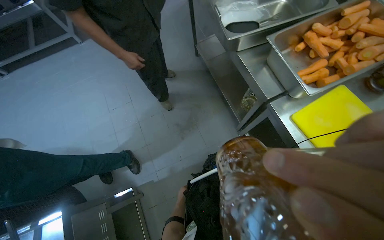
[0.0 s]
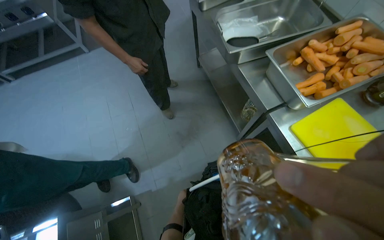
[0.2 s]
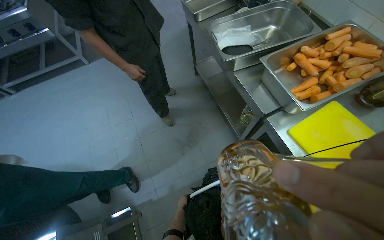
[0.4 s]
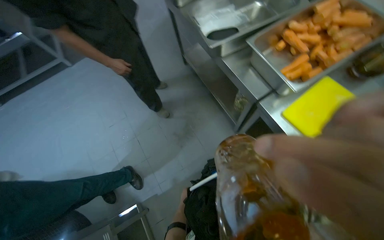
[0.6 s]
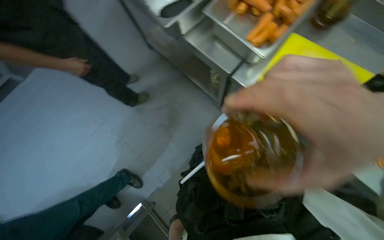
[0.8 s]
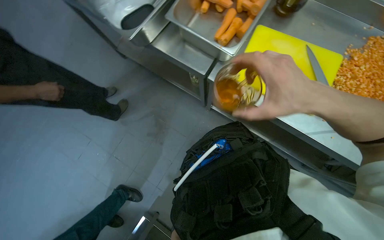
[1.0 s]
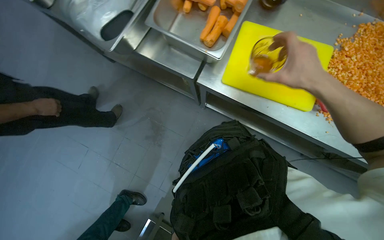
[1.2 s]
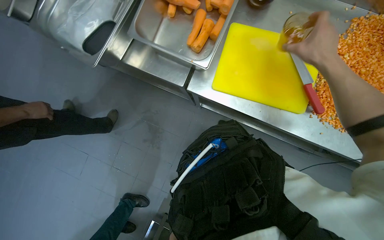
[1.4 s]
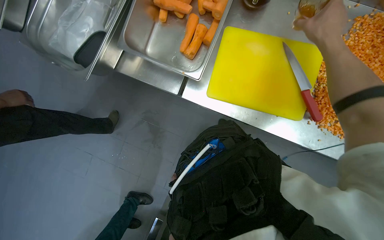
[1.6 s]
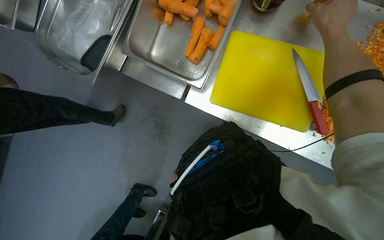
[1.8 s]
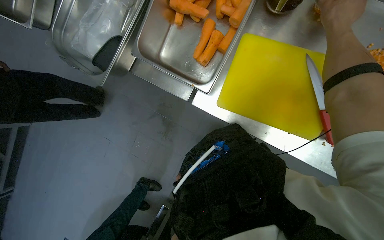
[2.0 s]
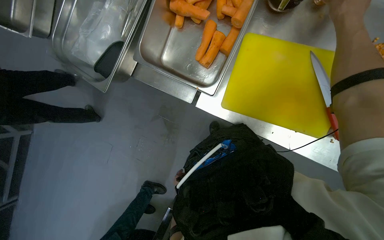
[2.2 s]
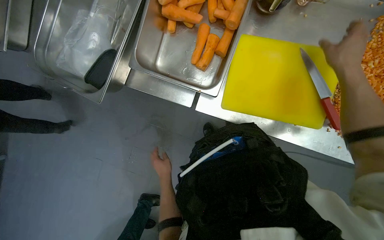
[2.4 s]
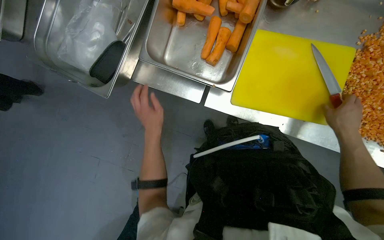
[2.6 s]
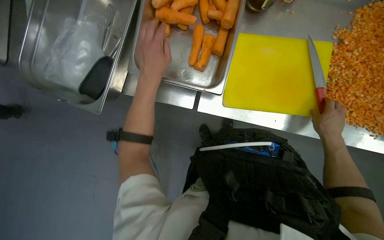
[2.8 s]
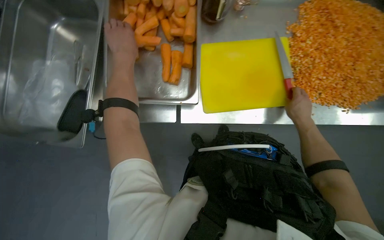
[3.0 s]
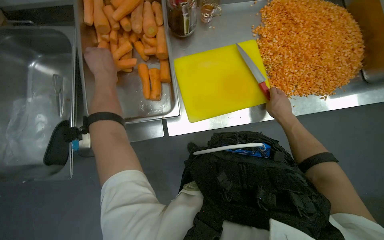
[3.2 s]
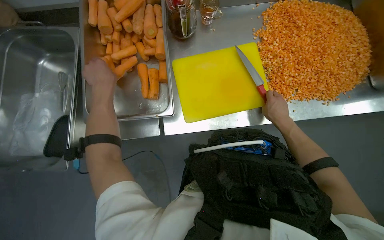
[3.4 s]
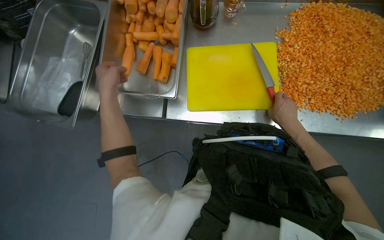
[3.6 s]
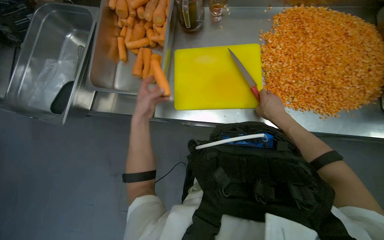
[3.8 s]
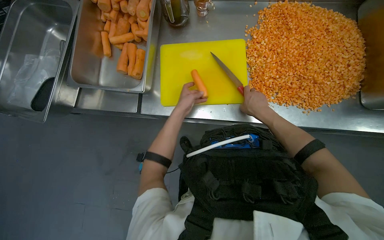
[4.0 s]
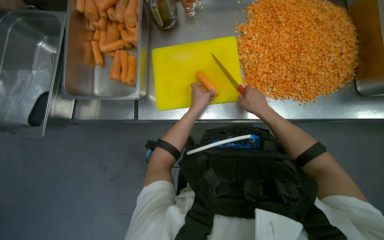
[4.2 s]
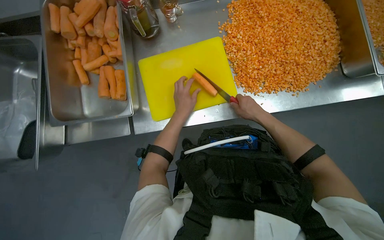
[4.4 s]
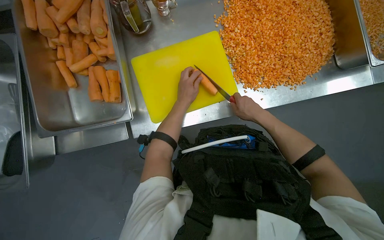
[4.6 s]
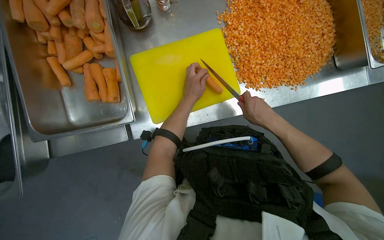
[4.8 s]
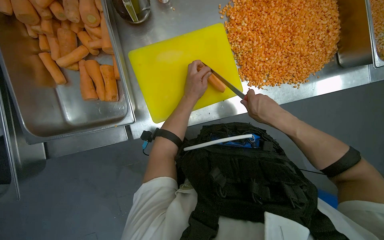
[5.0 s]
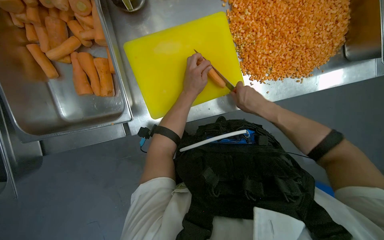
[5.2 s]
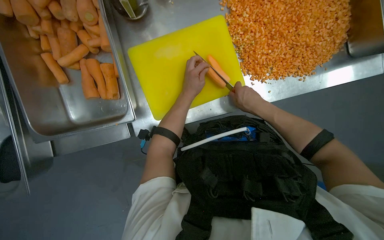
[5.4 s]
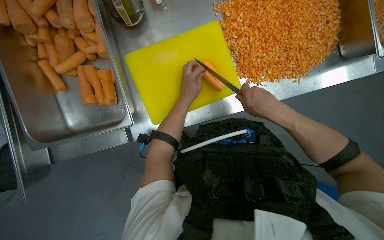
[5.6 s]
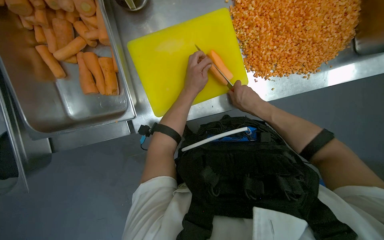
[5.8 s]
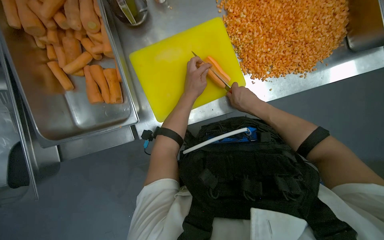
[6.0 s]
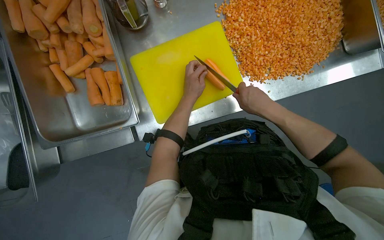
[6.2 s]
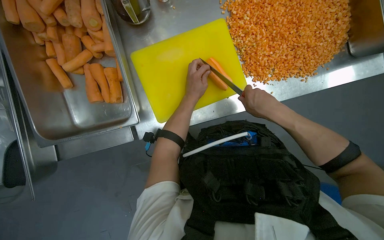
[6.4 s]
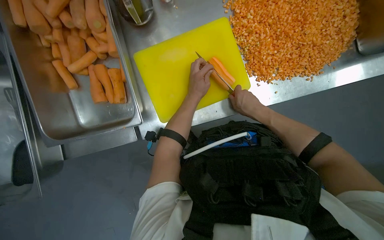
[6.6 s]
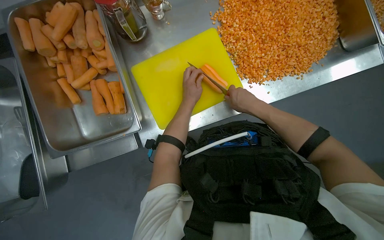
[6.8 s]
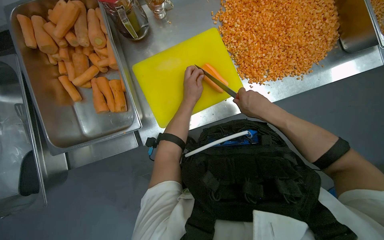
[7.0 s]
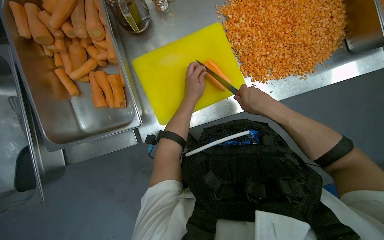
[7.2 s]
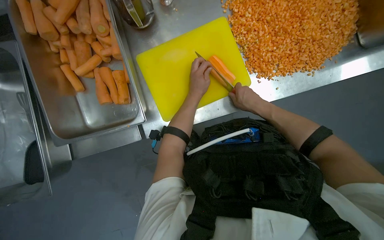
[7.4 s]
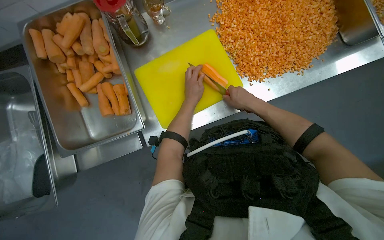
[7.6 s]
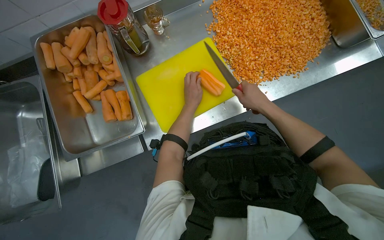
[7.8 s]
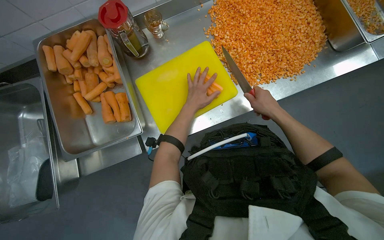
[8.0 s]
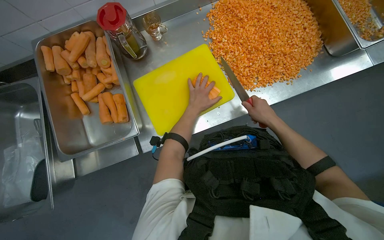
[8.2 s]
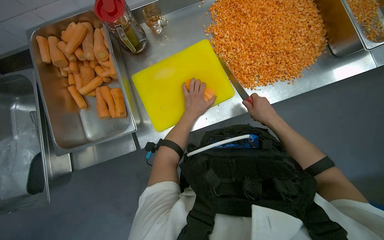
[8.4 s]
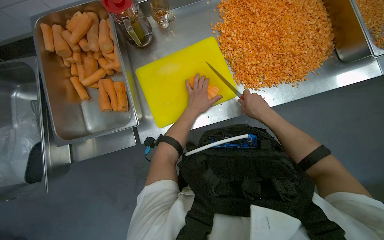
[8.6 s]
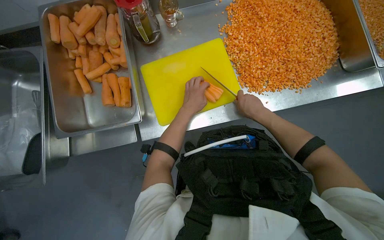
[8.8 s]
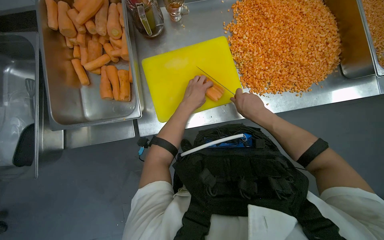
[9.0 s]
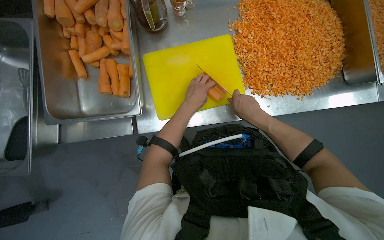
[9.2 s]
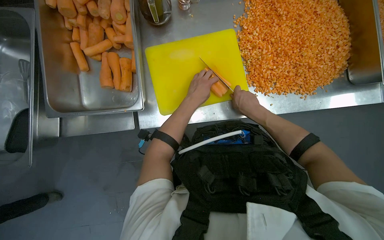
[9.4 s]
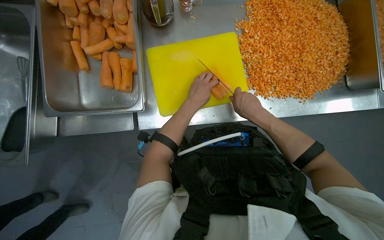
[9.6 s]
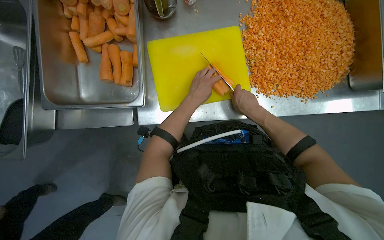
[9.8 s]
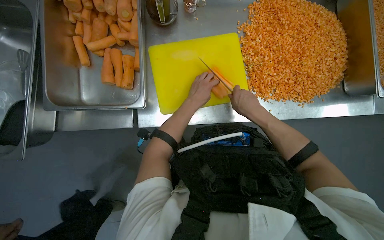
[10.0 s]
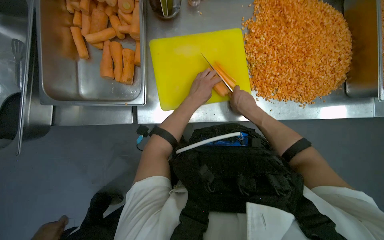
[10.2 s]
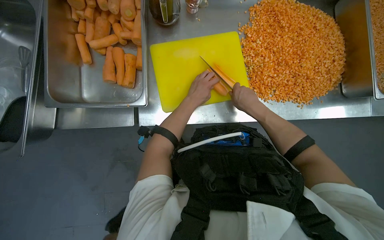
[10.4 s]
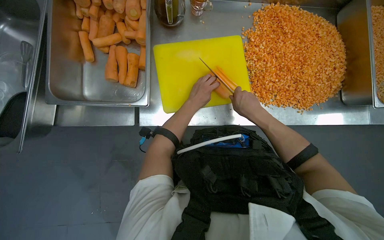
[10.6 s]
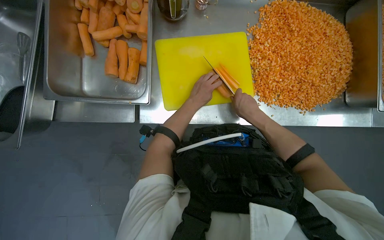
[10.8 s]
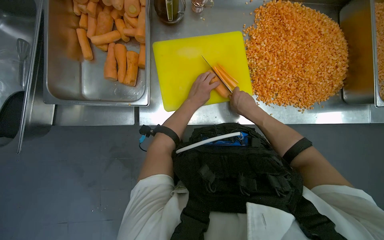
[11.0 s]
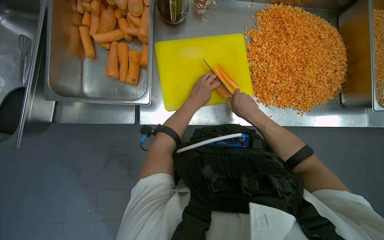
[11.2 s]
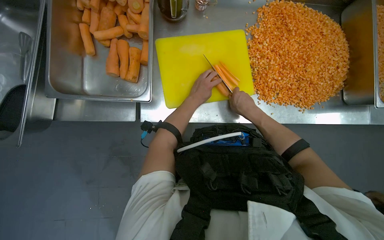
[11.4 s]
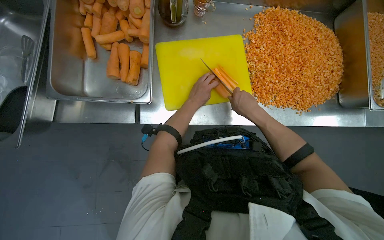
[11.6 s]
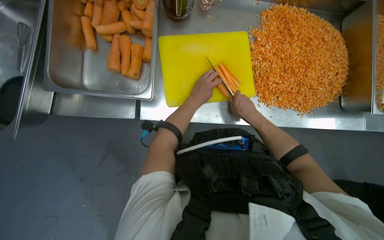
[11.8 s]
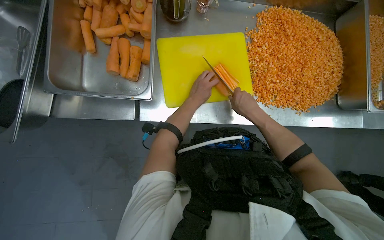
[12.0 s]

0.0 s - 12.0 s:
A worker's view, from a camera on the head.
Job: preparing food.
The whole recording: Dicing carrots on cutting board. The worker dices carrots on a yellow cutting board and scrapes them into a metal tray.
0.0 s - 1.6 s: The wearer's head swings roughly 45 degrees to the right.
1.6 s - 3.0 s: The right hand is displaced down the picture by some 30 cm.
3.0 s - 4.4 s: The left hand goes some 40 cm to the right and down the picture.
4.4 s - 6.0 s: The hands work in one place, with small movements.
6.0 s - 7.6 s: The hands work in one place, with small movements.
9.0 s - 12.0 s: The hands work in one place, with small movements.

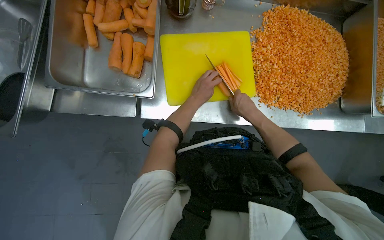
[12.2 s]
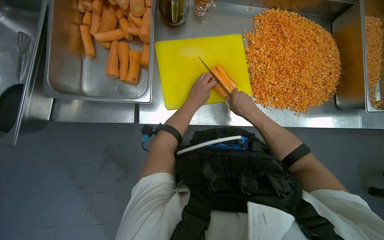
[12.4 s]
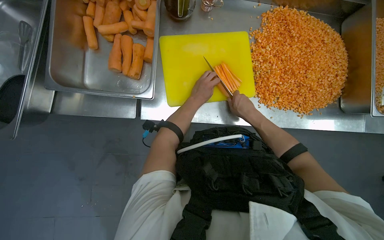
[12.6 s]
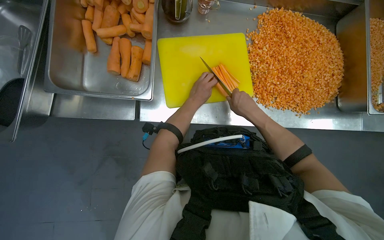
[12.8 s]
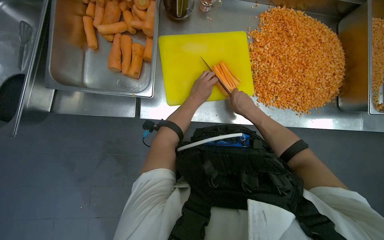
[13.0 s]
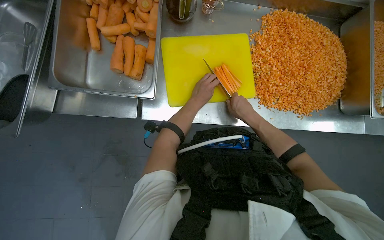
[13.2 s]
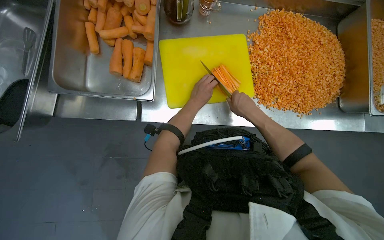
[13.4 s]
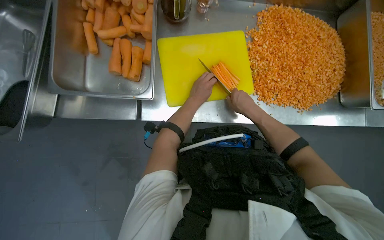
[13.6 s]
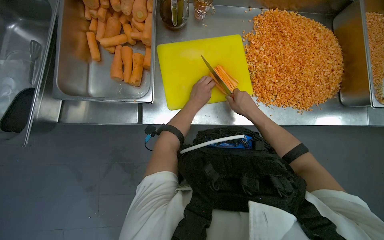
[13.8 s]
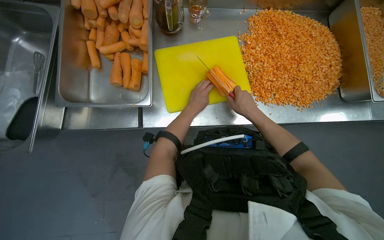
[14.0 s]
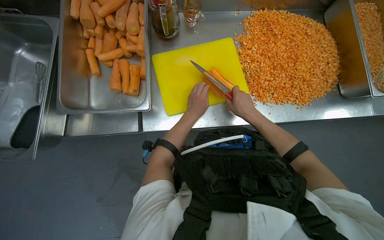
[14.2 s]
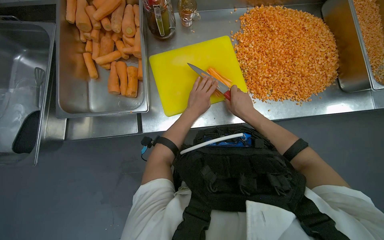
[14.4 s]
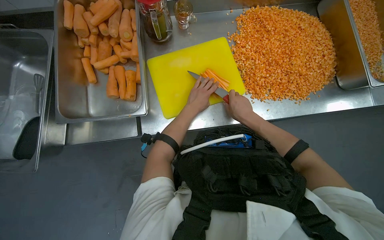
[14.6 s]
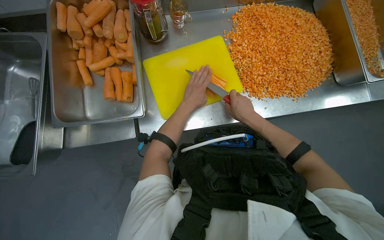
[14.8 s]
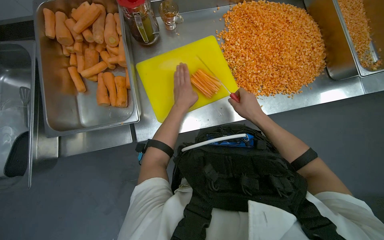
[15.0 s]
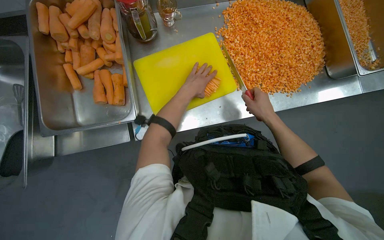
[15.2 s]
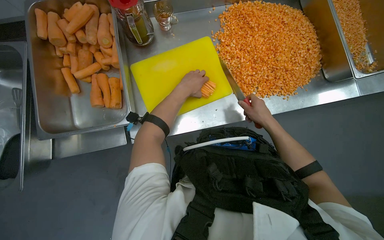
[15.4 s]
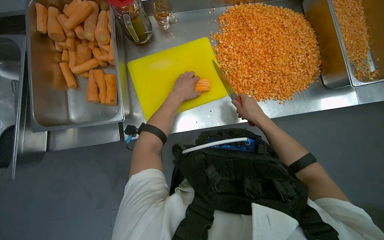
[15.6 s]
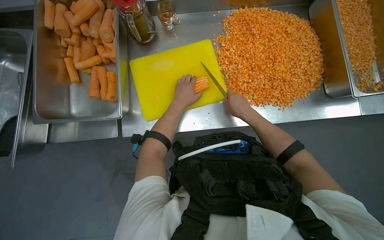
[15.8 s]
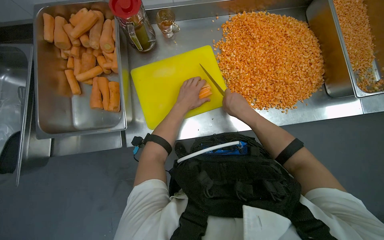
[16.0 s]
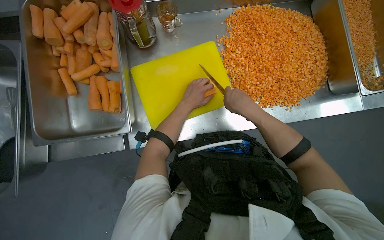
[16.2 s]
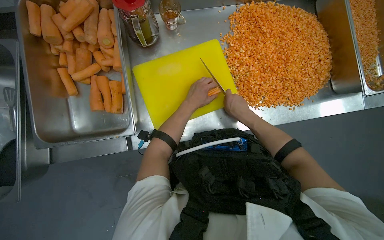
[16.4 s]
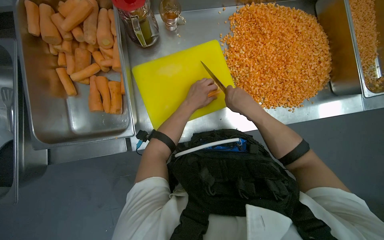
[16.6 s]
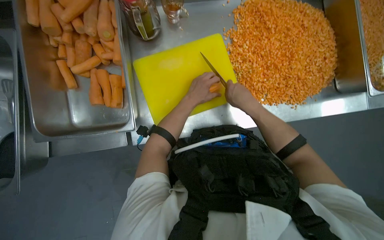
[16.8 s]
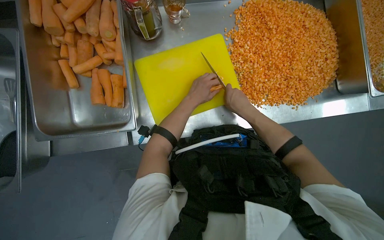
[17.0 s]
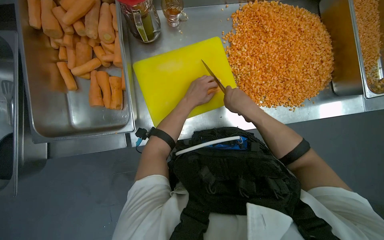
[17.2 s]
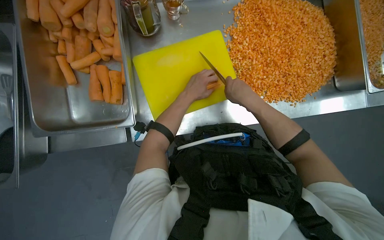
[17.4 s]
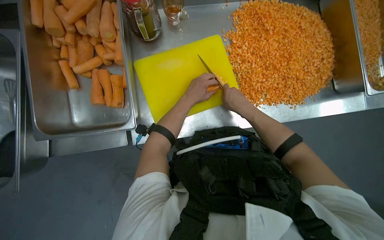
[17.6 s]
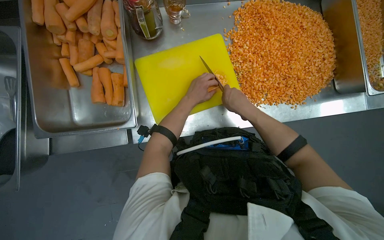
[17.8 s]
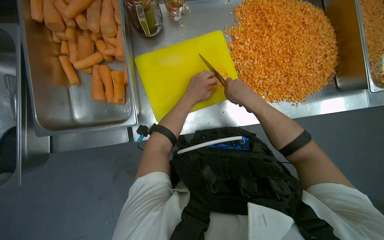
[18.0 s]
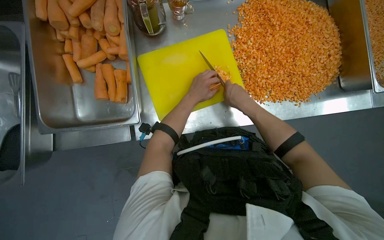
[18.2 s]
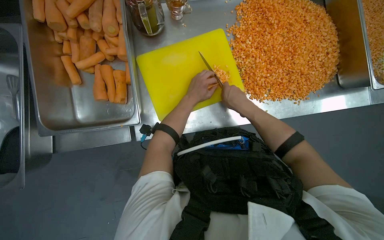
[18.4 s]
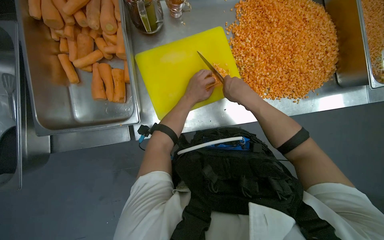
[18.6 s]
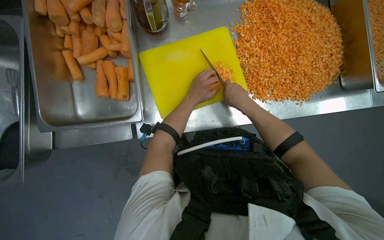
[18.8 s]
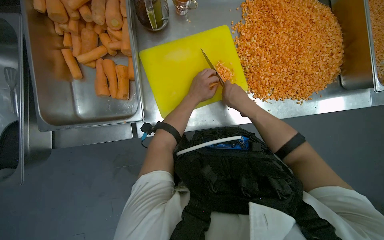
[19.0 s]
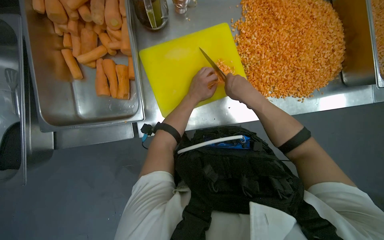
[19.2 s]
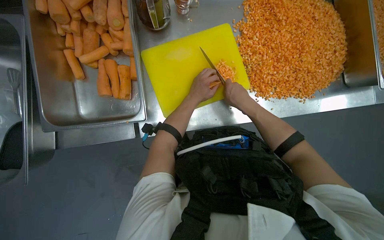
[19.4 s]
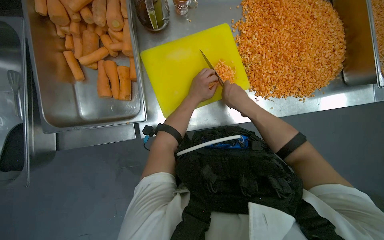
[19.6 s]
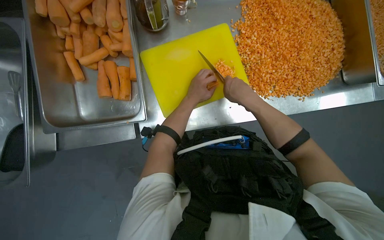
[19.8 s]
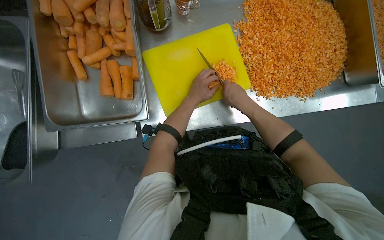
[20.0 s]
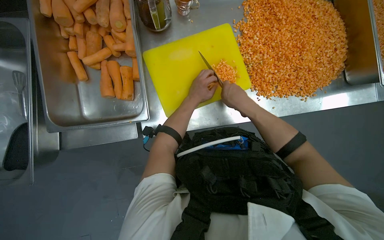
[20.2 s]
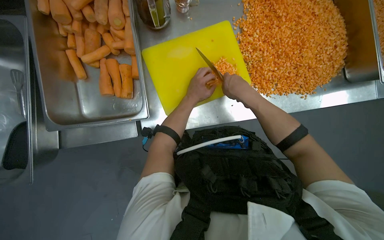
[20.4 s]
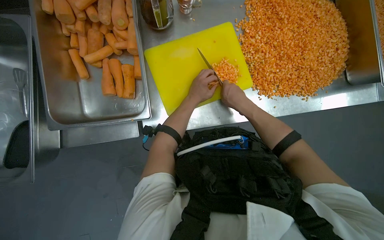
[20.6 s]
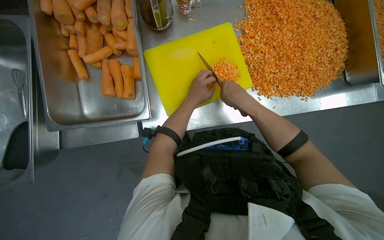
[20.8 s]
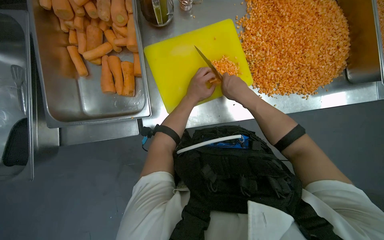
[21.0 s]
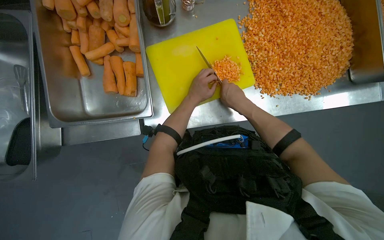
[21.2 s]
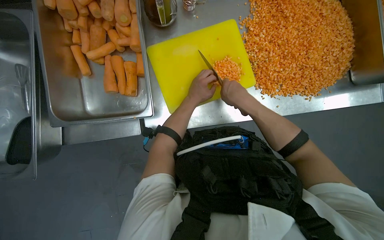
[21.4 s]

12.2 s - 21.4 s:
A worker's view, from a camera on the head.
Job: preparing food.
The whole recording: Dicing carrots on cutting board. The worker dices carrots on a yellow cutting board and scrapes them into a metal tray.
12.2 s - 13.8 s: The hands are busy where they are.
13.8 s - 15.2 s: The left hand travels up the picture by about 10 cm. Meanwhile the right hand is displaced to the right by roughly 15 cm.
15.2 s - 16.8 s: The right hand travels to the left by approximately 10 cm.
16.8 s - 21.4 s: The hands are busy where they are.
